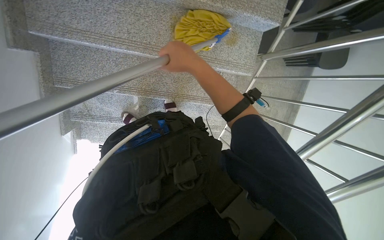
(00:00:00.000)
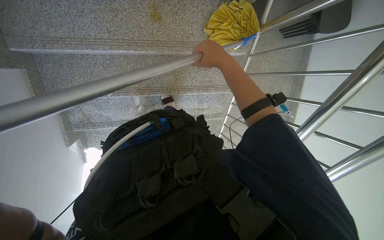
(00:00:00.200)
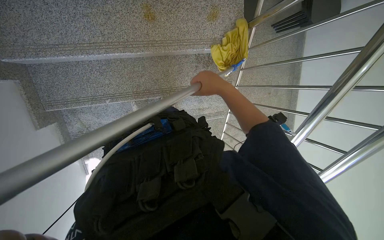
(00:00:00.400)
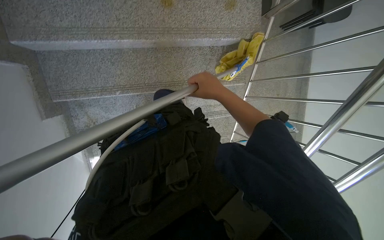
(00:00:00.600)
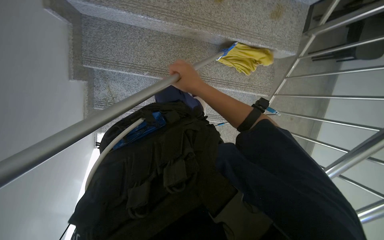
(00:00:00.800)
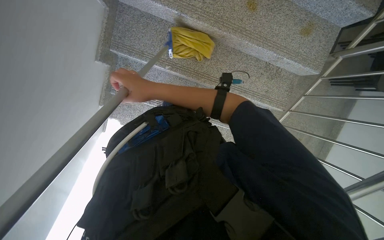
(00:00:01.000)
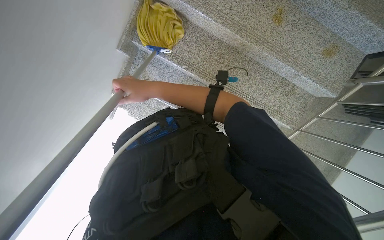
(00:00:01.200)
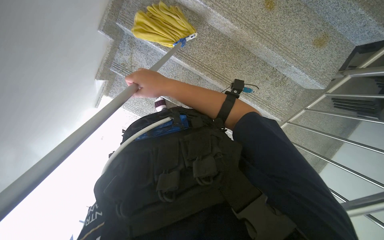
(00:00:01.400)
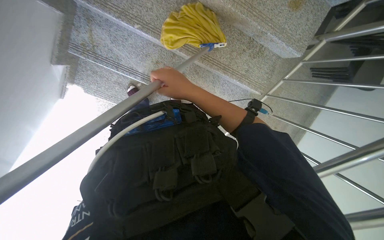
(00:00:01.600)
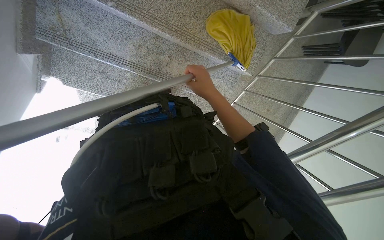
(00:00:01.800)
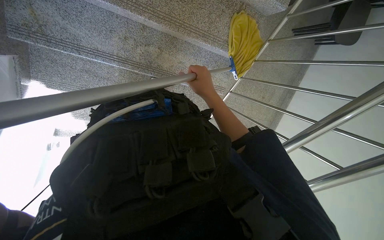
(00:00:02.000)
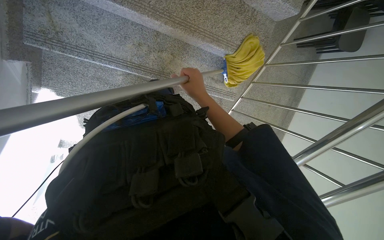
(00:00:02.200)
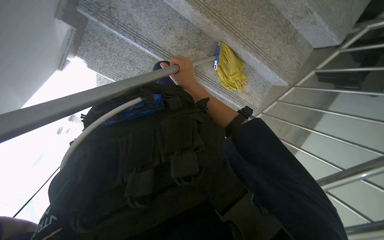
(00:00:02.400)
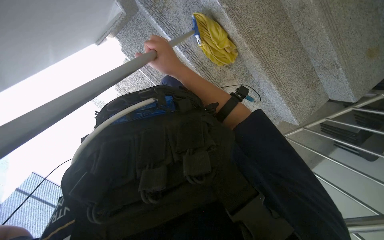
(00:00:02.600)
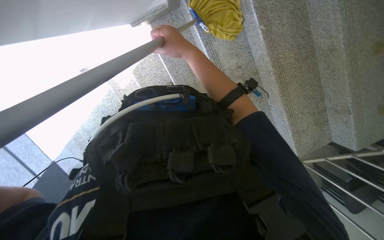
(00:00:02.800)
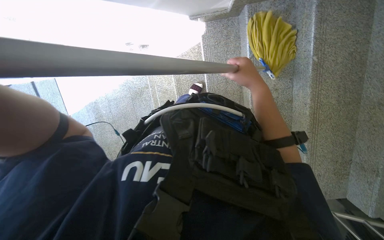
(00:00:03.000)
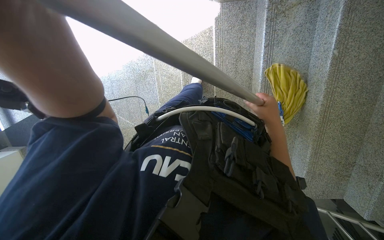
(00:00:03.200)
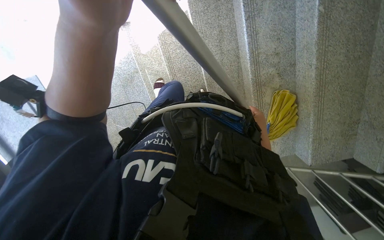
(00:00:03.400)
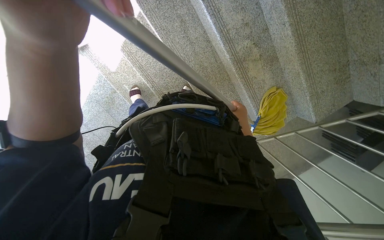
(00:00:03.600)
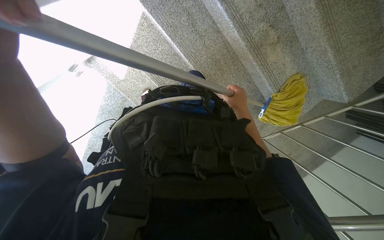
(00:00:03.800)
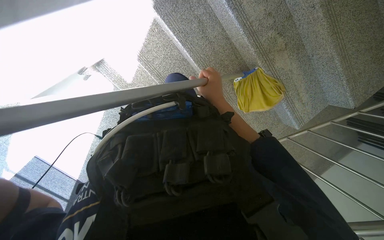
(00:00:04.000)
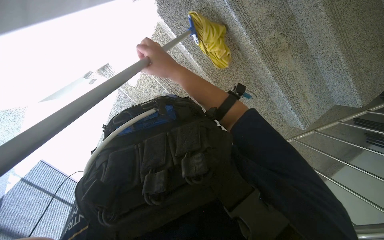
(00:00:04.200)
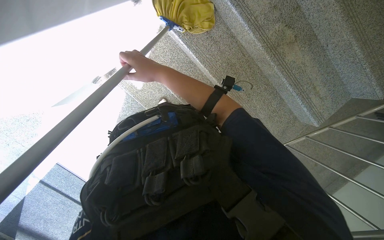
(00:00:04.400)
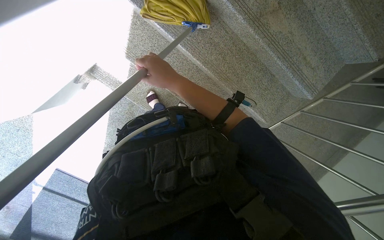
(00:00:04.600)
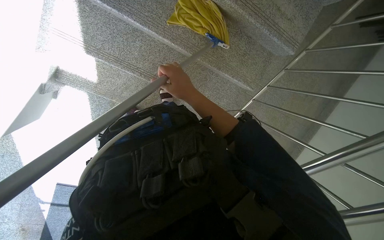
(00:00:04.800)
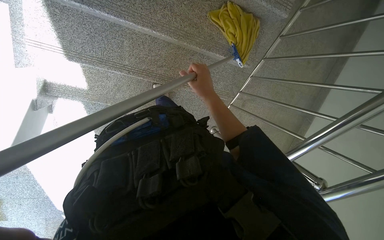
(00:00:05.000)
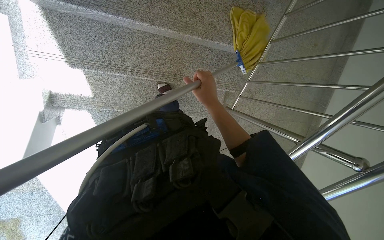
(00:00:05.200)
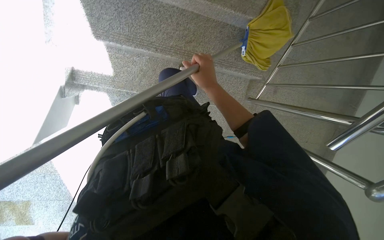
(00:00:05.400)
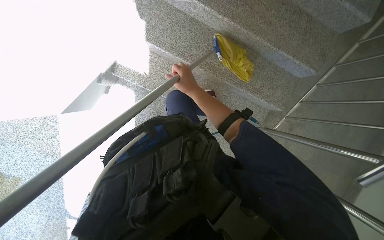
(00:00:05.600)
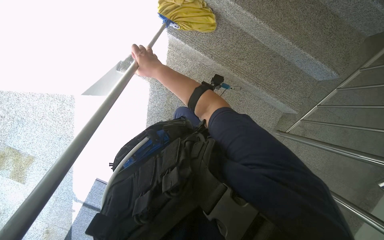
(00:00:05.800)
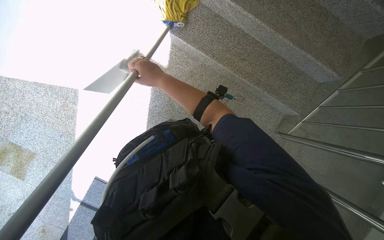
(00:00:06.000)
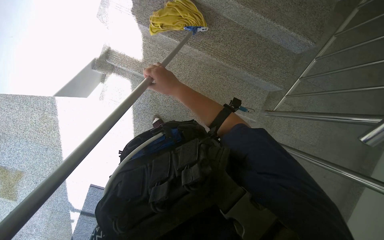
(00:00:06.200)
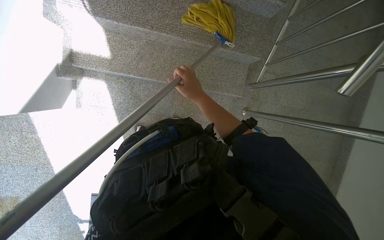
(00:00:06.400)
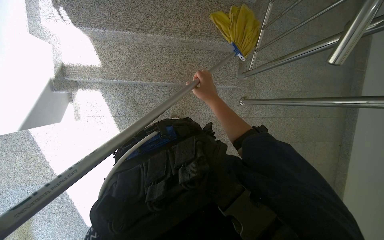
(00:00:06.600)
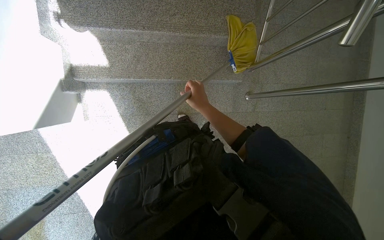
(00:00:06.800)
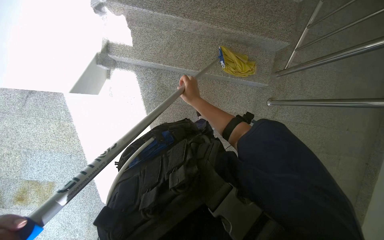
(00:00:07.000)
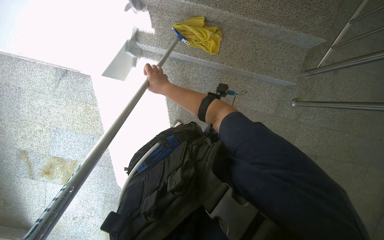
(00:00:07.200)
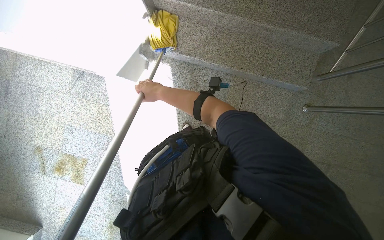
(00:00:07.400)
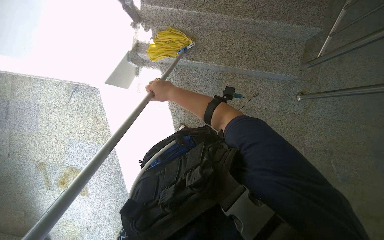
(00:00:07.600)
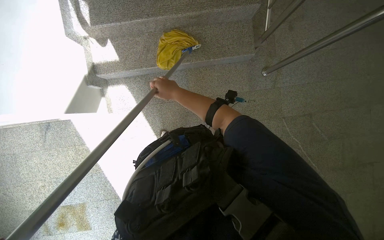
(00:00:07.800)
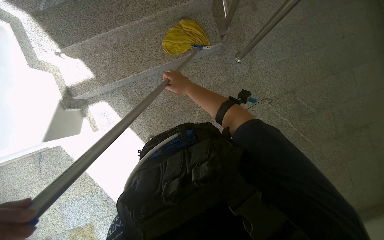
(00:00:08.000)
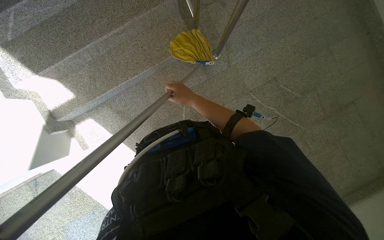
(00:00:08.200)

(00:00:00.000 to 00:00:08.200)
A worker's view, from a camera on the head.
Job: mopping floor.
The whole recording: Mopping building stairs. The worker mops the granite stairs with a yellow mop.
00:00:01.600 - 00:00:03.200: The camera travels roughly 70 cm. The scene rotates clockwise by about 55 degrees.
00:00:03.200 - 00:00:05.000: The wearer looks approximately 15 degrees further downward. Everything in view rotates roughly 70 degrees counterclockwise.
00:00:05.000 - 00:00:06.600: The camera travels approximately 60 cm.
00:00:06.600 - 00:00:08.200: The camera is carried about 50 cm. Everything in view rotates approximately 30 degrees counterclockwise.

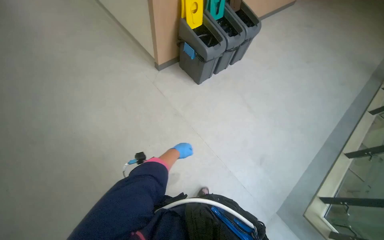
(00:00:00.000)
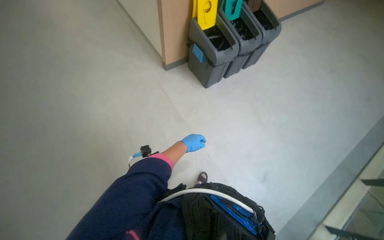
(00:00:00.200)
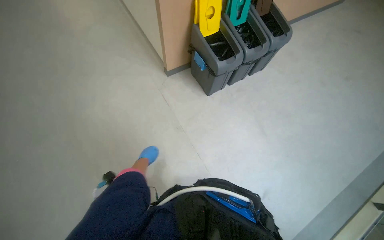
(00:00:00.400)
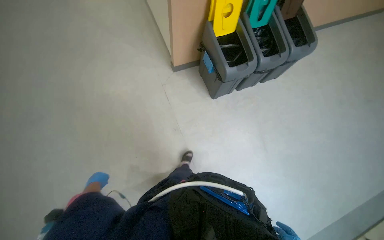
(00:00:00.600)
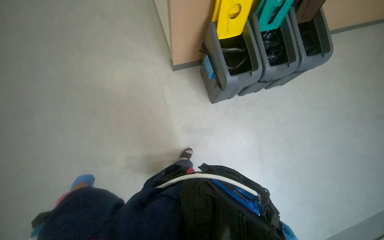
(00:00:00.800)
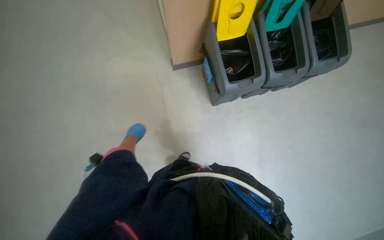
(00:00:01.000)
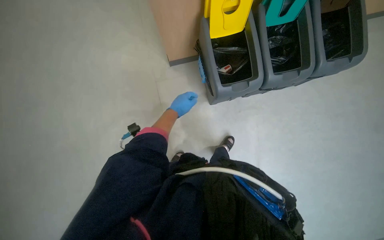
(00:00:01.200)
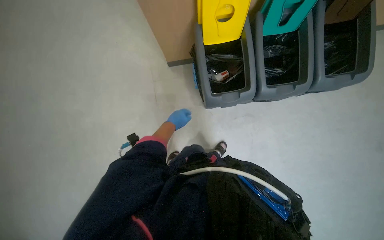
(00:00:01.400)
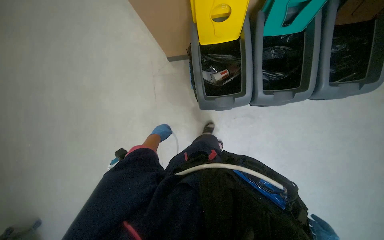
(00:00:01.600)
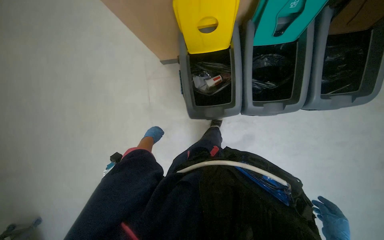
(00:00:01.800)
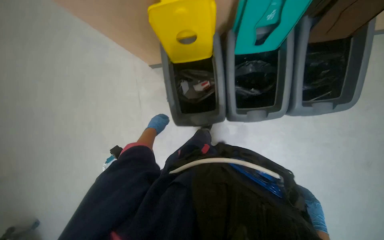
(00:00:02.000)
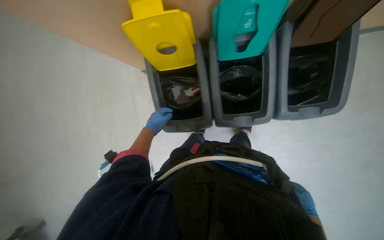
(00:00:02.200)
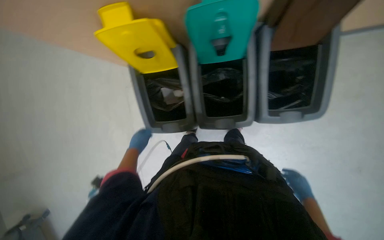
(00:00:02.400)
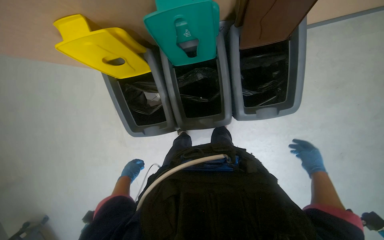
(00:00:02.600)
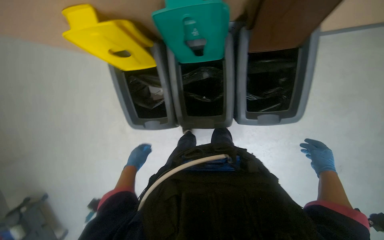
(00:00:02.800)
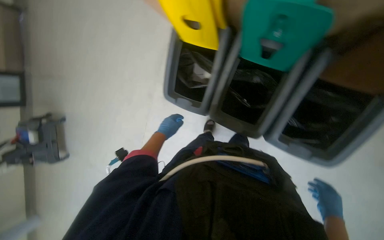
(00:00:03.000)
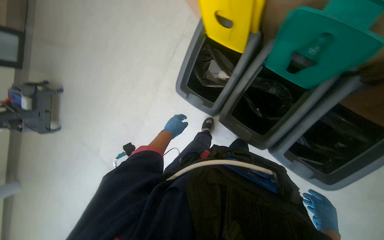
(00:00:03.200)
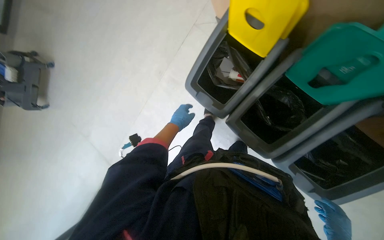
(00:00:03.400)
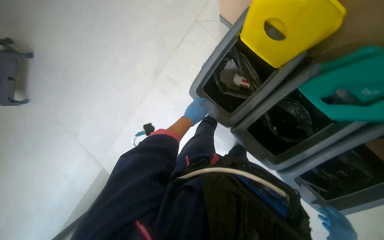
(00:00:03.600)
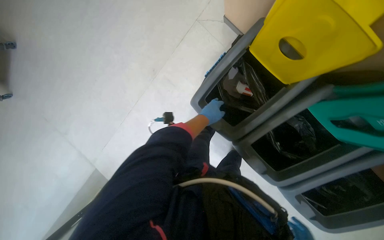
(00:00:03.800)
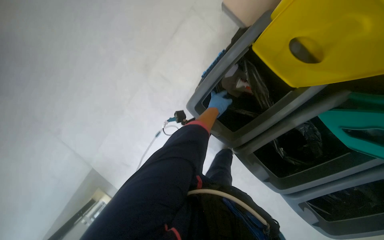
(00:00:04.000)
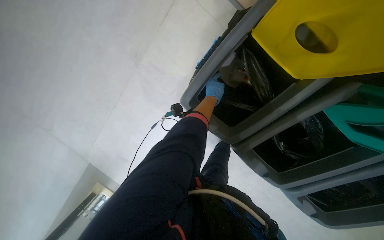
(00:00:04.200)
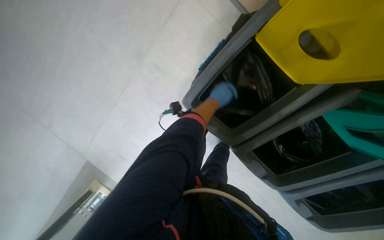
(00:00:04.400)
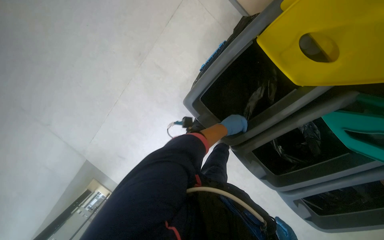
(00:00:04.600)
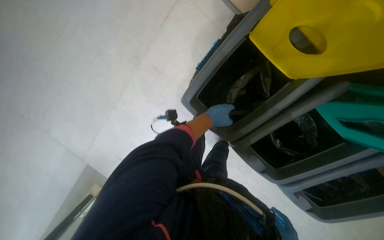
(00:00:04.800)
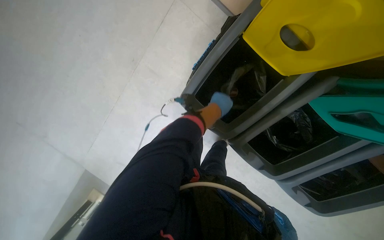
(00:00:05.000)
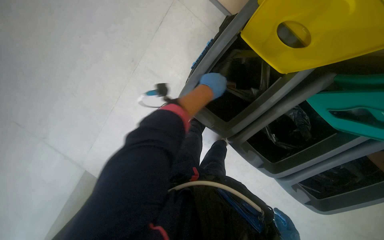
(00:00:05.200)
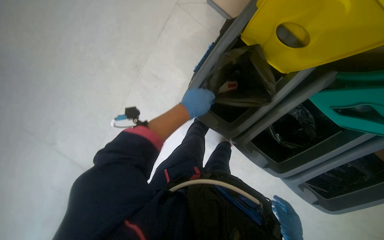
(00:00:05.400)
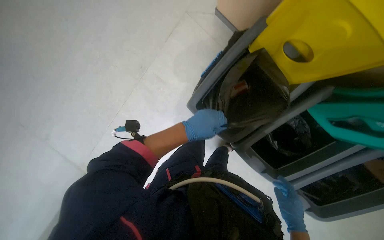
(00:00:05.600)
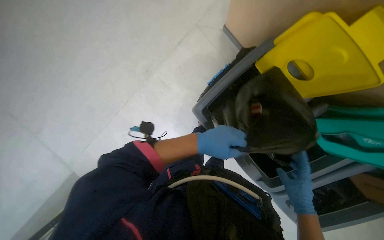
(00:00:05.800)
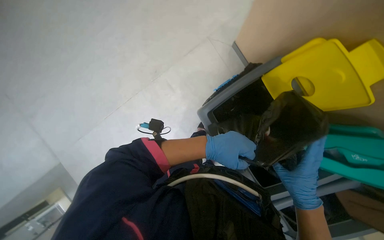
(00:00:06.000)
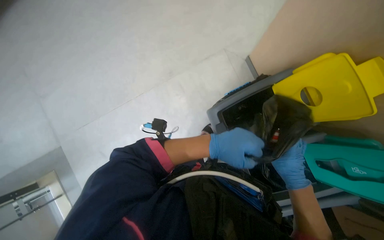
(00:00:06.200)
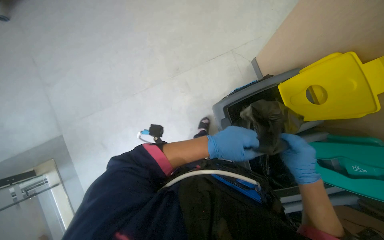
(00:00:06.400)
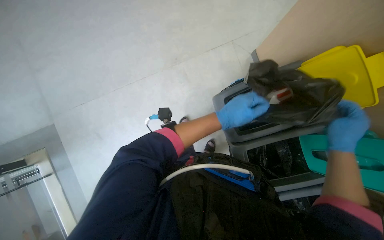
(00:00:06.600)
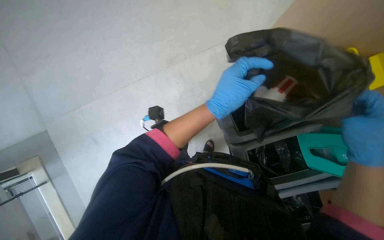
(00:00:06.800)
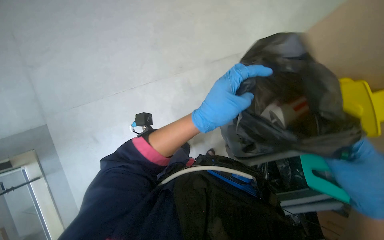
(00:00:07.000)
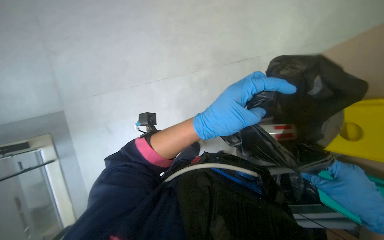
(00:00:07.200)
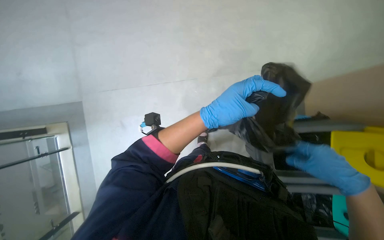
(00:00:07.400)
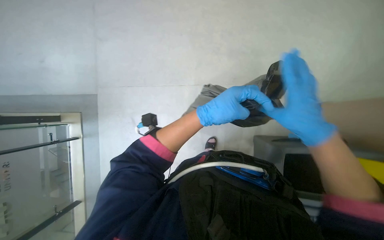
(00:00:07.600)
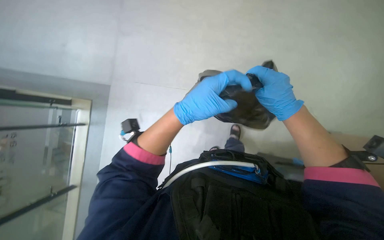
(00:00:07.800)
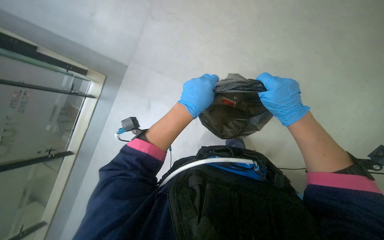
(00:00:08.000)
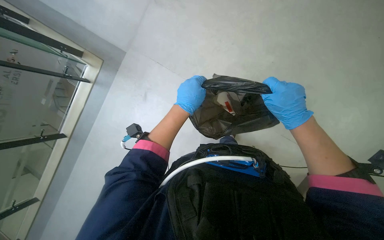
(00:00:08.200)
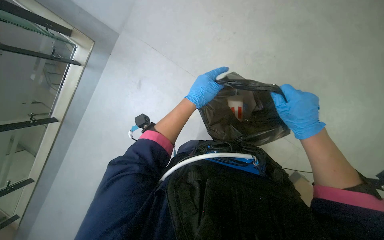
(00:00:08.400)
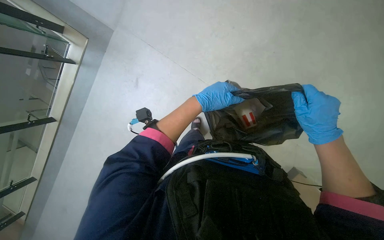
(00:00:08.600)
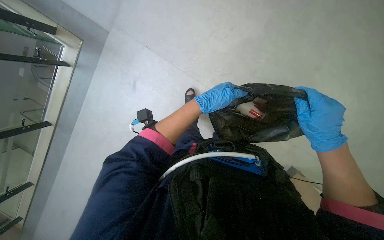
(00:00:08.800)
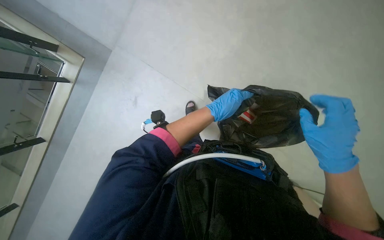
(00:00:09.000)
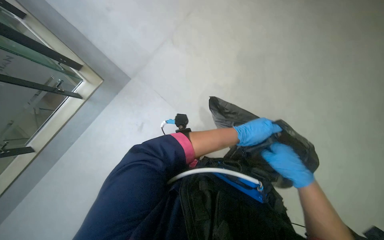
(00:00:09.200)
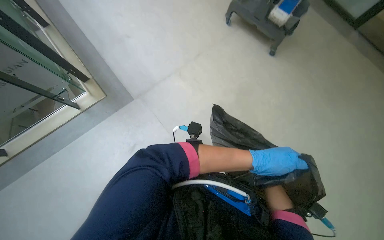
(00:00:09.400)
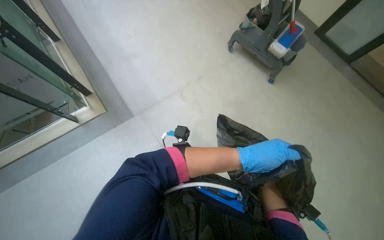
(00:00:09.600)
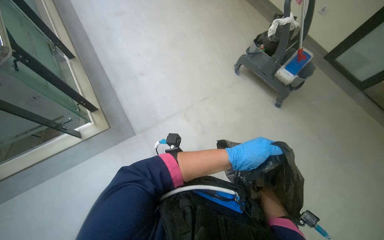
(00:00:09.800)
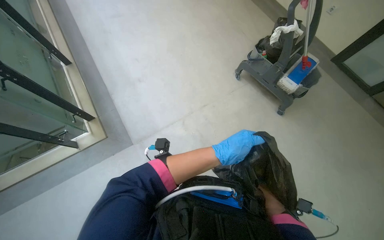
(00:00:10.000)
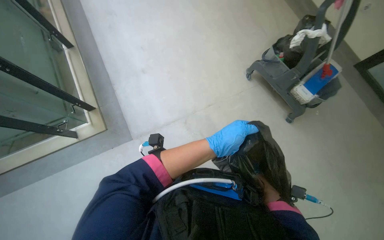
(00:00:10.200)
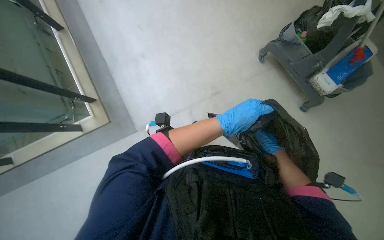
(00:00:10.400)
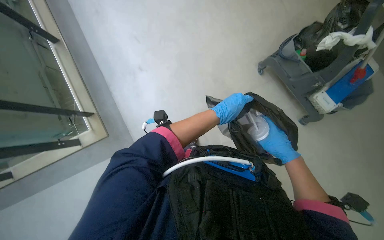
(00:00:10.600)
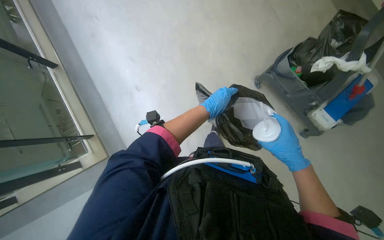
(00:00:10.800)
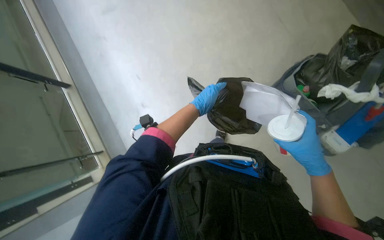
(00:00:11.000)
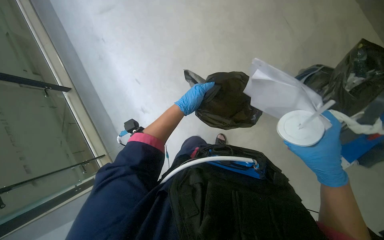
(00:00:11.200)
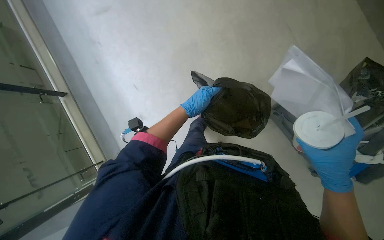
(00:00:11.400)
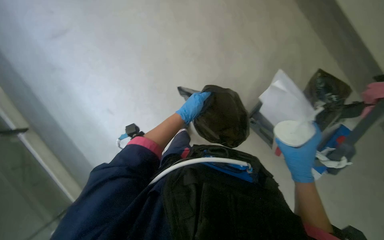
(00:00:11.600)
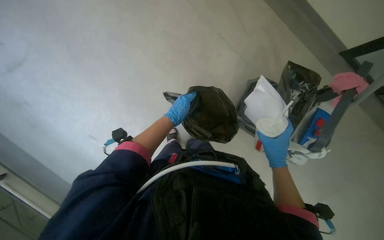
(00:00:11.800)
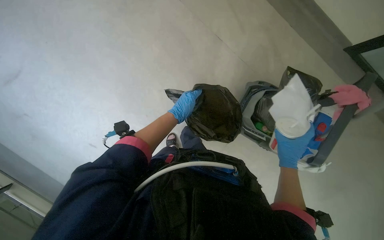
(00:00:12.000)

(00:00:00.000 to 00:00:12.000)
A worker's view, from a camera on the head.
Job: managing trash.
The whole recording: Collecting and sorting trash. The worker collects trash from small bins and sorts it into a trash bag and recycling containers.
00:00:00.000 - 00:00:01.600: The wearer moves some 1.5 m. The wearer's head swings some 40 degrees to the left. The wearer looks about 25 degrees further downward.
00:00:01.600 - 00:00:03.000: The camera is carried some 50 cm. The head rotates roughly 30 degrees to the left. The view tips downward by about 15 degrees.
00:00:03.000 - 00:00:04.400: The camera travels approximately 50 cm. The view tilts approximately 15 degrees downward.
00:00:04.400 - 00:00:06.000: The left hand moves up and down the picture over some 15 cm, changing direction 2 times.
00:00:06.000 - 00:00:07.600: The scene turns about 25 degrees clockwise in the picture.
00:00:09.000 - 00:00:10.400: The head travels about 60 cm. The view tips upward by approximately 20 degrees. Everything in view rotates approximately 30 degrees clockwise.
00:00:10.400 - 00:00:12.000: The camera is carried approximately 90 cm.
